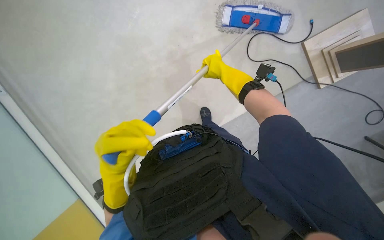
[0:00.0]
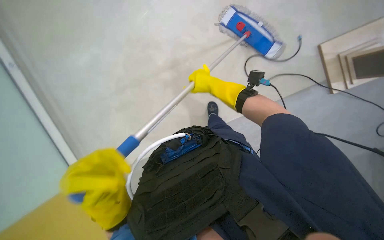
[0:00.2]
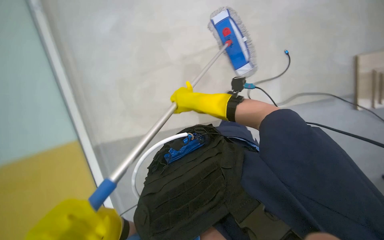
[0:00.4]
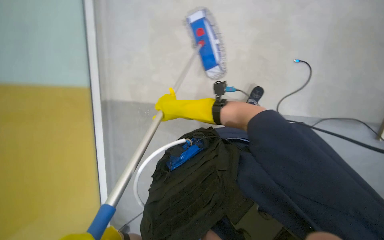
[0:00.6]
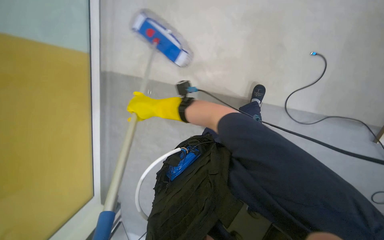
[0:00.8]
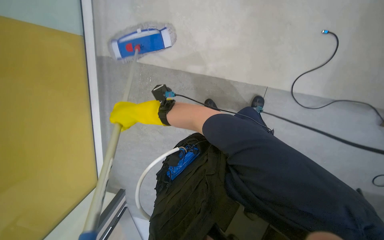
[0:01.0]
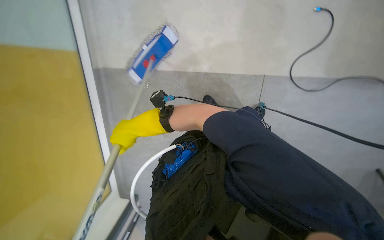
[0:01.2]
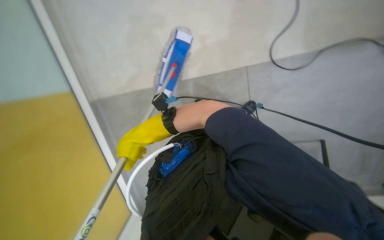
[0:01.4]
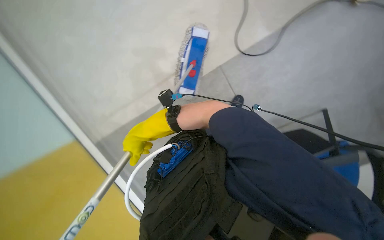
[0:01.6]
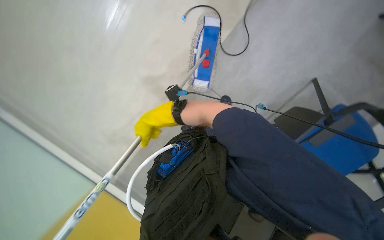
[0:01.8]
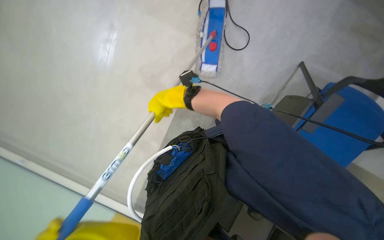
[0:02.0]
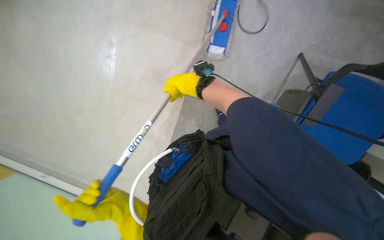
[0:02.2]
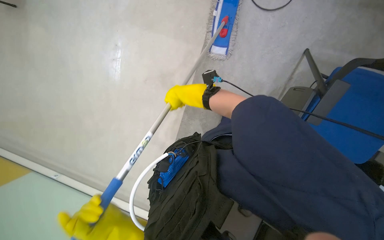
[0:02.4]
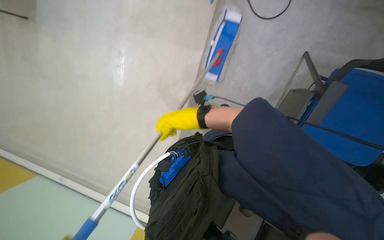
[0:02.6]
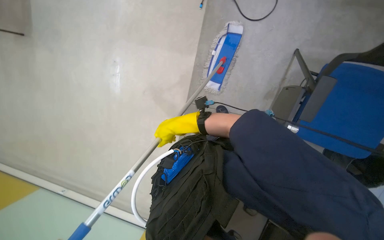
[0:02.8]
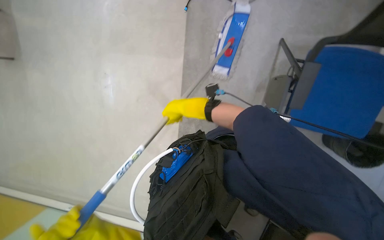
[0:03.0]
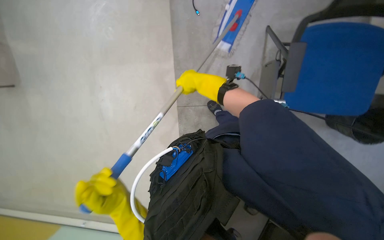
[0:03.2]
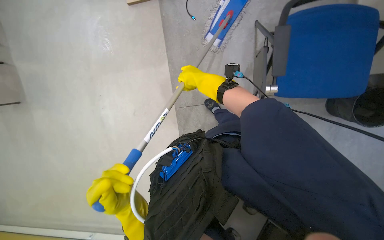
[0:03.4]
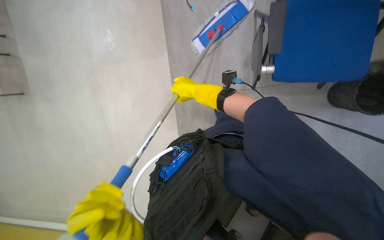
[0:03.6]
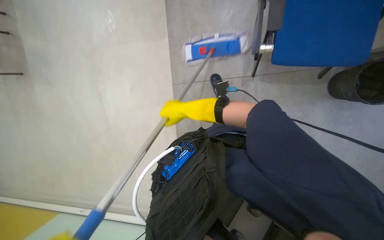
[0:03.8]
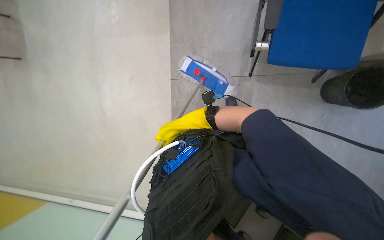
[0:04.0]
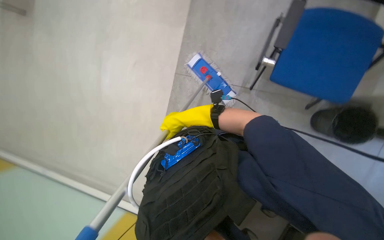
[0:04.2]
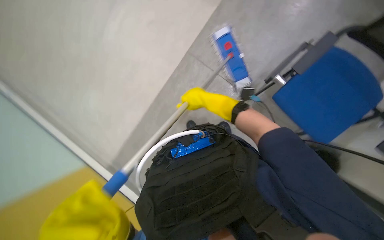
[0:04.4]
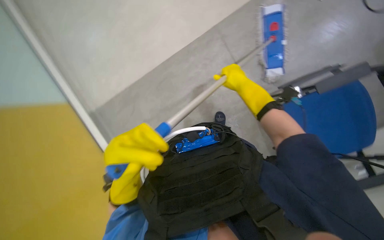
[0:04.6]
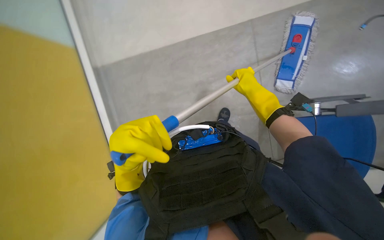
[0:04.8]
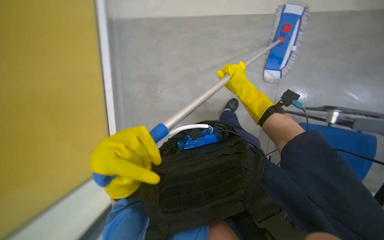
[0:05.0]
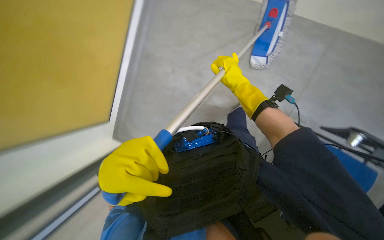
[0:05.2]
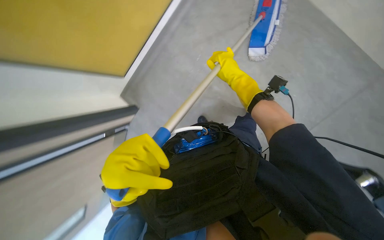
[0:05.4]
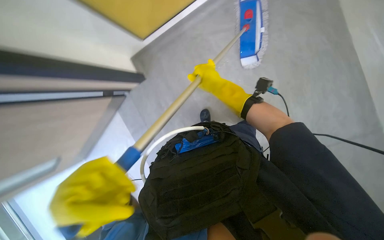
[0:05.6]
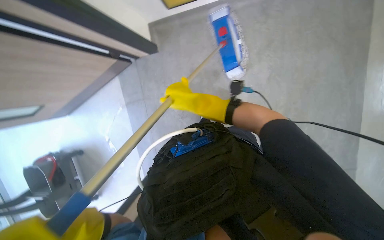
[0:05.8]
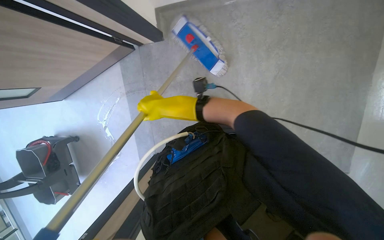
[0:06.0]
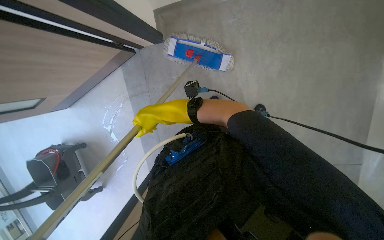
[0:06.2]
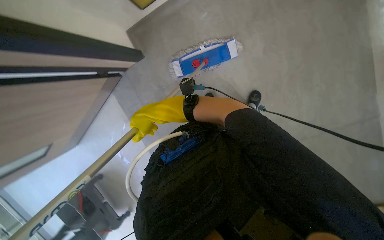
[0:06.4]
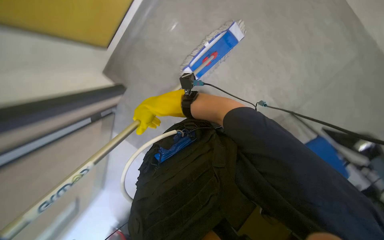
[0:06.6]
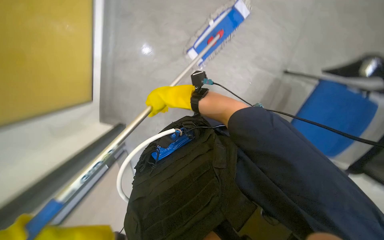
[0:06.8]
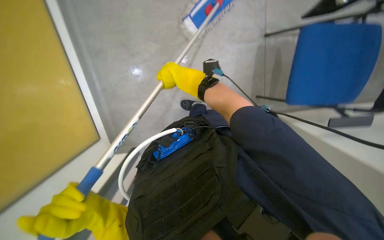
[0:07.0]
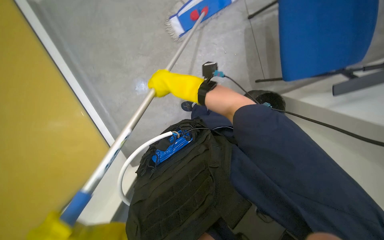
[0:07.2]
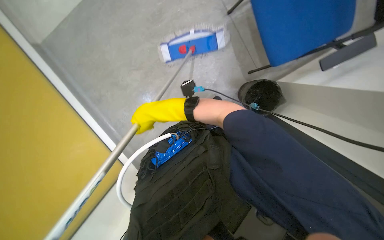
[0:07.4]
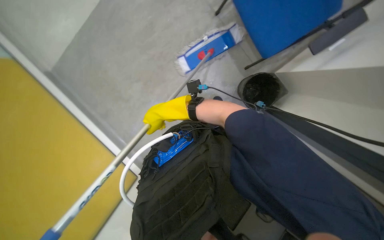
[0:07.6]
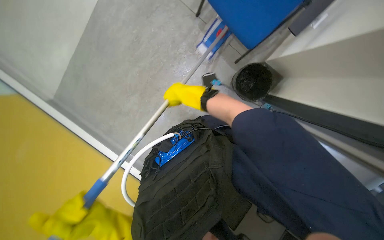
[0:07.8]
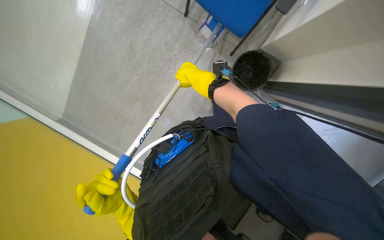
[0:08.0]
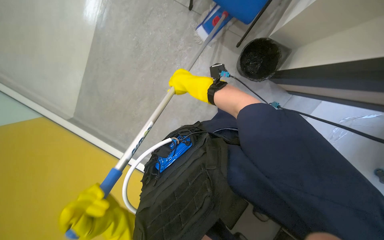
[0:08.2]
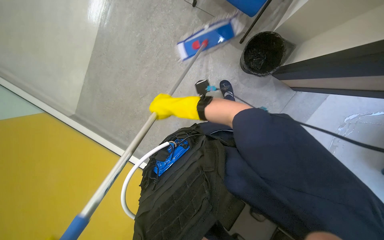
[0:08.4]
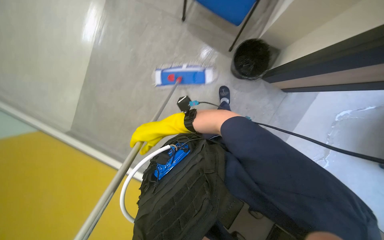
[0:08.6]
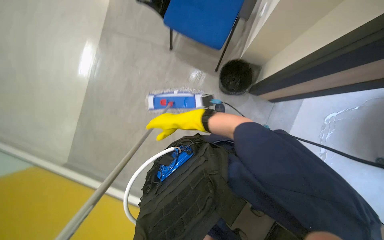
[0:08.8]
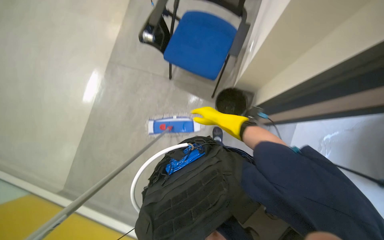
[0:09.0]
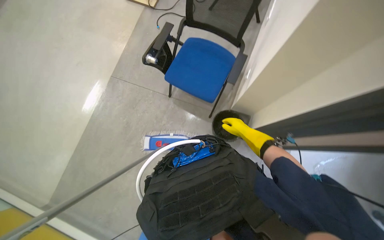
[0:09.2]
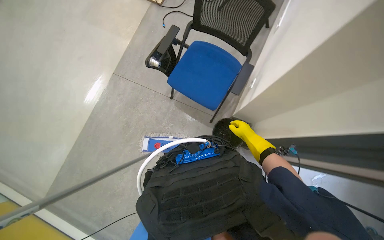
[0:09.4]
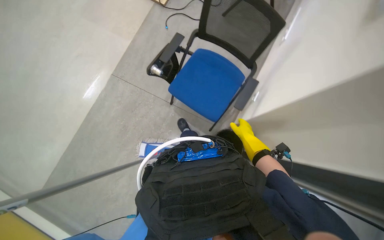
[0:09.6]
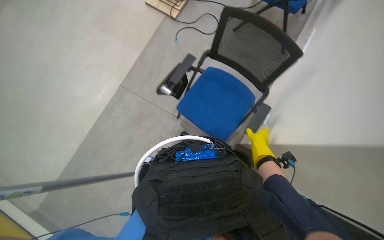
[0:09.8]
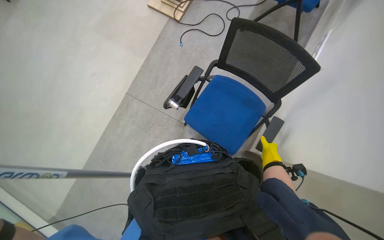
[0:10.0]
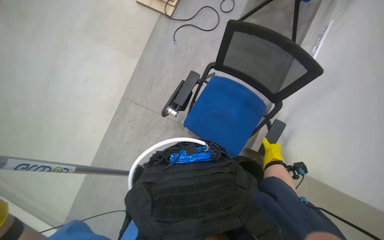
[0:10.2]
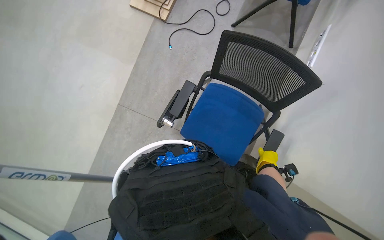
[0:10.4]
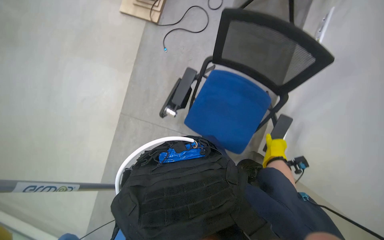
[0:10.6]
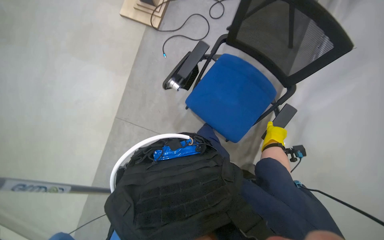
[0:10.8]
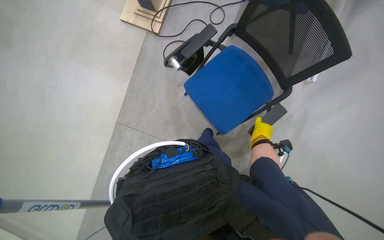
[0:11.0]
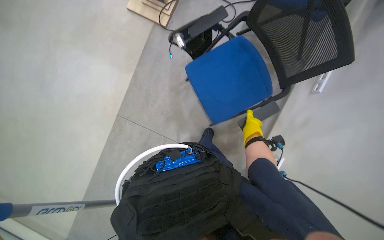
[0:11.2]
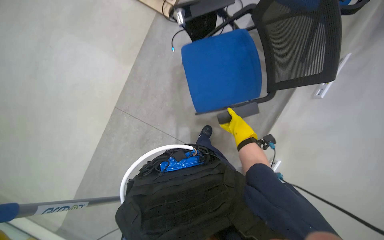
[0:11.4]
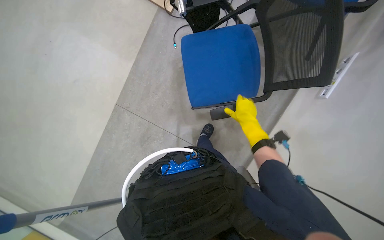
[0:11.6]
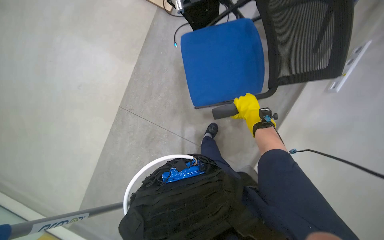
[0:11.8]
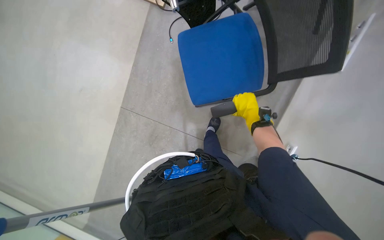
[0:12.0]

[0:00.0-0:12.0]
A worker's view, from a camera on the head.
Job: mopping floor.
The whole recording: Mopping floor with mop. Mops the floor with a flat mop.
0:00.0 to 0:01.6: The right hand heads to the left and down the picture, covering about 30 cm.
0:04.4 to 0:06.0: The right hand travels nearer to the camera by about 15 cm.
0:06.0 to 0:07.6: Everything in view rotates approximately 45 degrees counterclockwise.
0:09.0 to 0:10.4: The wearer looks approximately 25 degrees further upward. The right hand travels to the right by approximately 15 cm.
0:10.4 to 0:12.0: The right hand heads up the picture and to the left, covering about 25 cm.

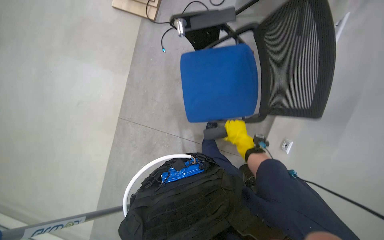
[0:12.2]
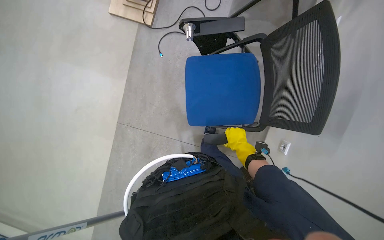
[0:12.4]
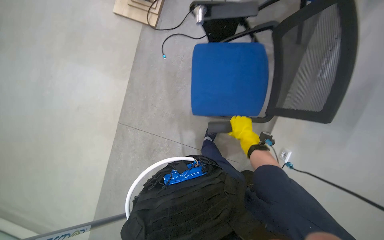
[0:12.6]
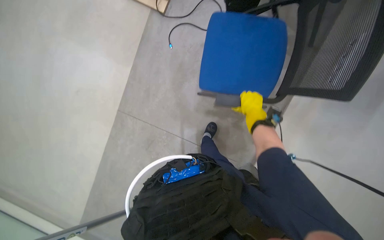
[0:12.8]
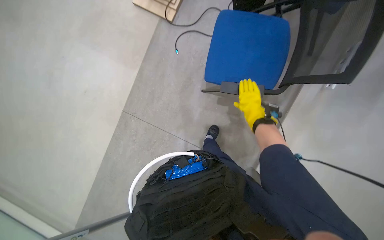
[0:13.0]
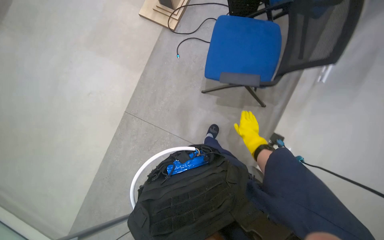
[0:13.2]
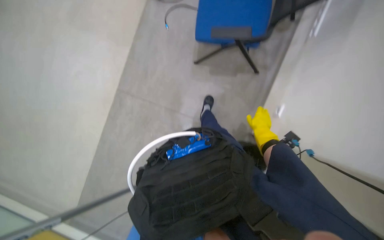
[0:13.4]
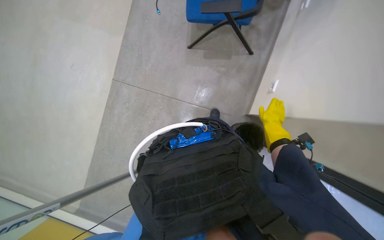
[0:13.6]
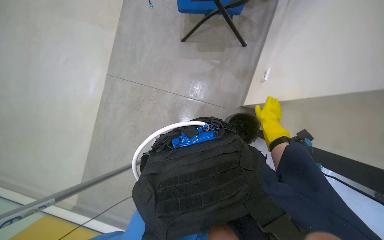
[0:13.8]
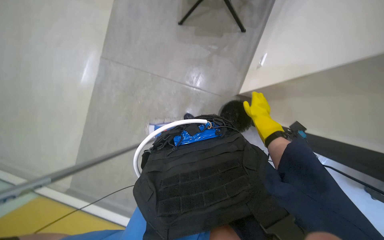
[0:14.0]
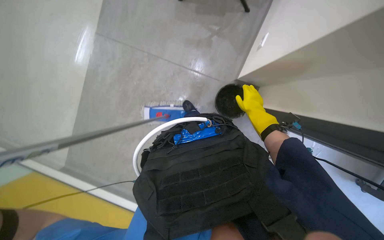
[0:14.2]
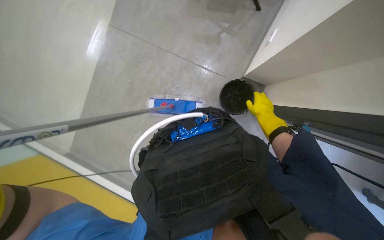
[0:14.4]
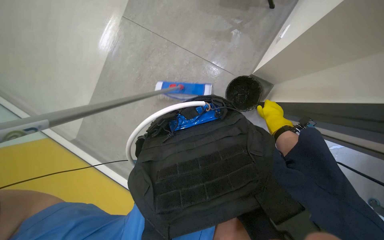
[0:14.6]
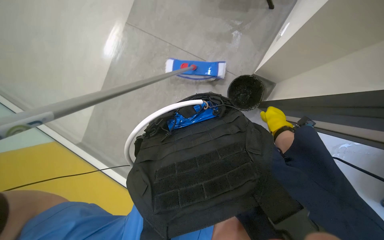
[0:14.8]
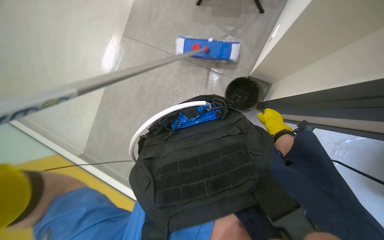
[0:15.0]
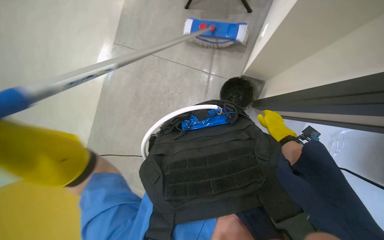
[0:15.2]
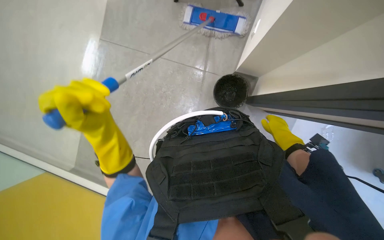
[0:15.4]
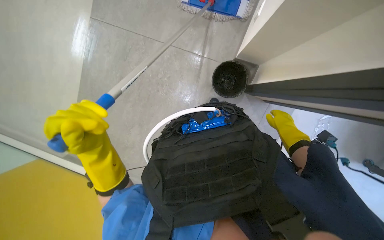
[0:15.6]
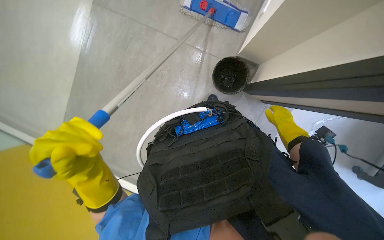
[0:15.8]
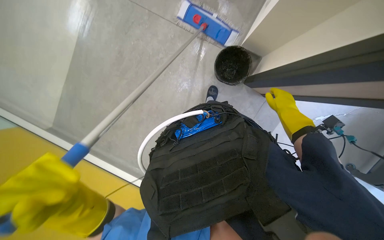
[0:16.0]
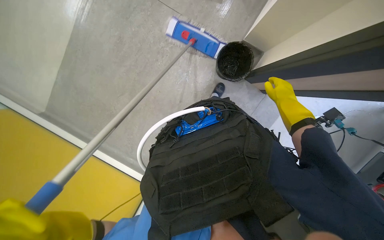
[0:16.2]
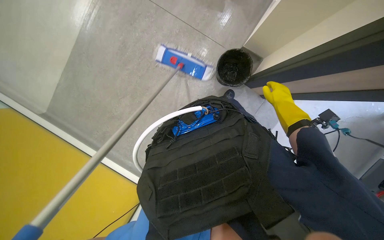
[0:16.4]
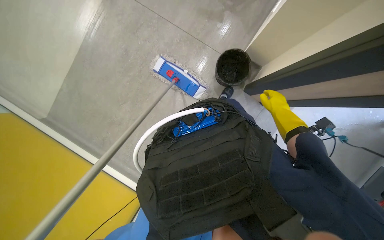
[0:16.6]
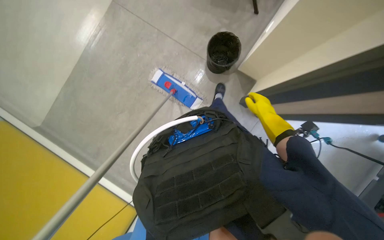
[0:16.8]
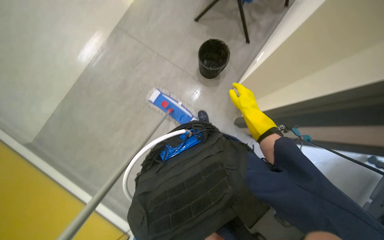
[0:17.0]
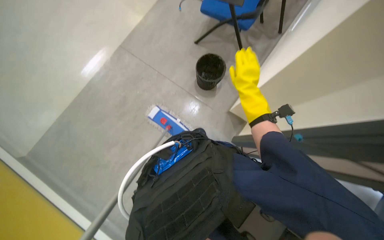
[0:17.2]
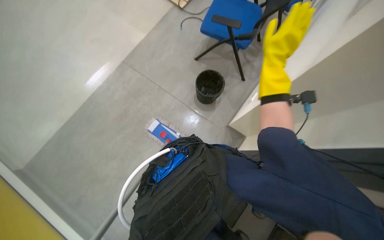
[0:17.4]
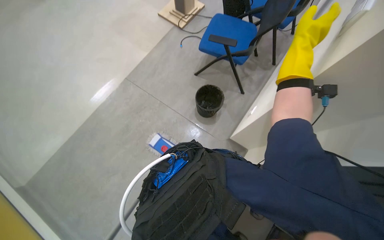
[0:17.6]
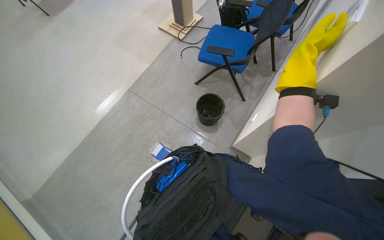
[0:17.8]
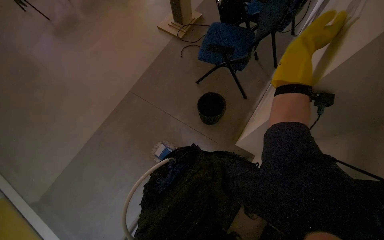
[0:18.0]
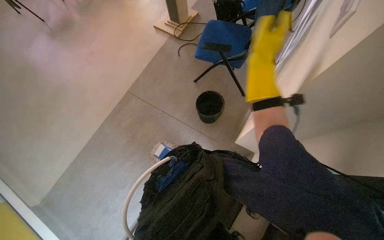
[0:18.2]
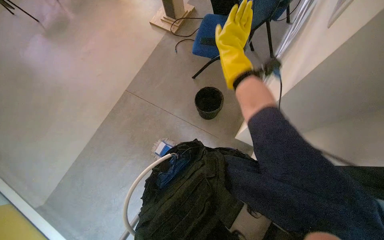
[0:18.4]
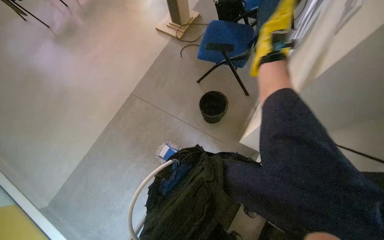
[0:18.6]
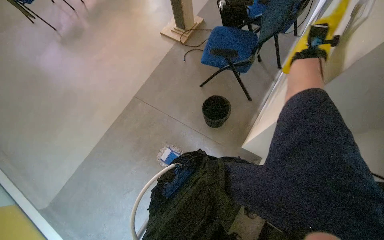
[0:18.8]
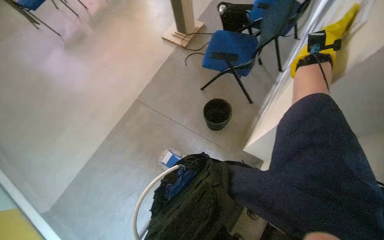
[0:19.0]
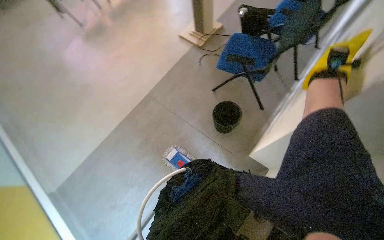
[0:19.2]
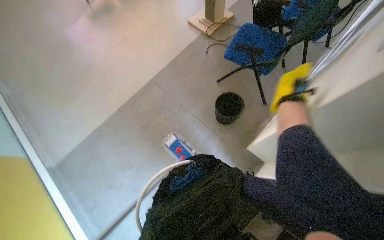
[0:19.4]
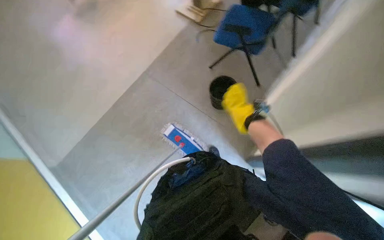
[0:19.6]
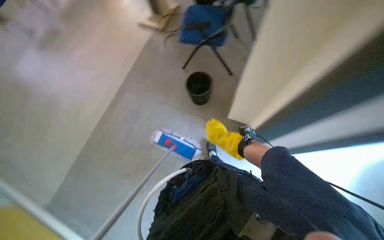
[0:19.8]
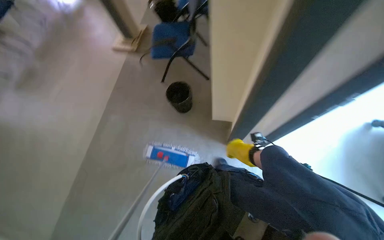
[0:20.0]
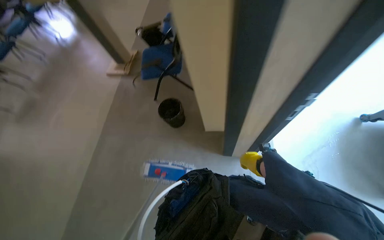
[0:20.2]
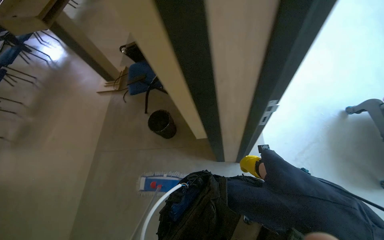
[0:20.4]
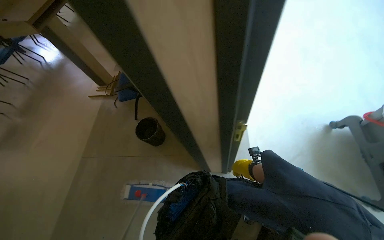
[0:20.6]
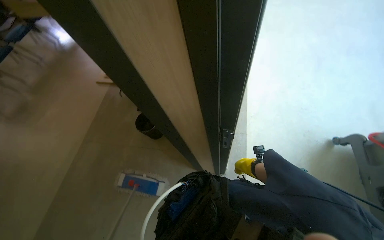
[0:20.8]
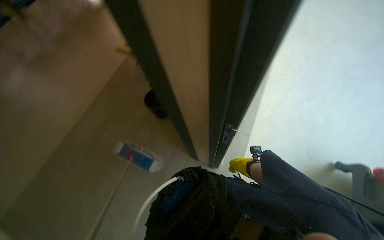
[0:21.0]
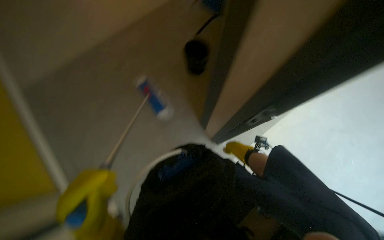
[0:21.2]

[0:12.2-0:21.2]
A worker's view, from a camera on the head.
Job: mopping floor.
The whole recording: Mopping floor with mop. Mops the floor with a flat mop.
0:12.2 to 0:13.8: The right hand is displaced to the right by roughly 10 cm.
0:13.8 to 0:15.2: The camera pitches downward, by about 15 degrees.
0:16.6 to 0:18.2: The view tilts roughly 30 degrees upward.
0:18.2 to 0:19.8: The right hand goes roughly 25 cm down the picture and farther from the camera, and goes to the right and returns, roughly 25 cm each way.
